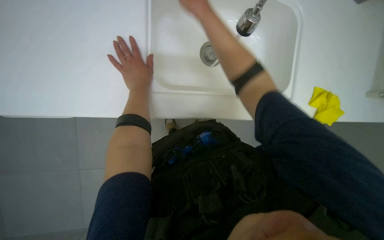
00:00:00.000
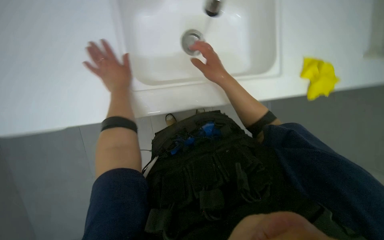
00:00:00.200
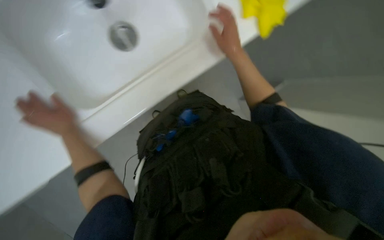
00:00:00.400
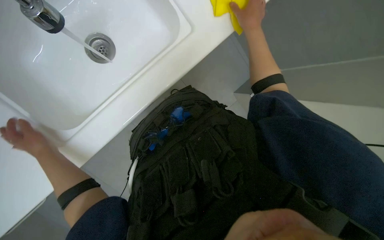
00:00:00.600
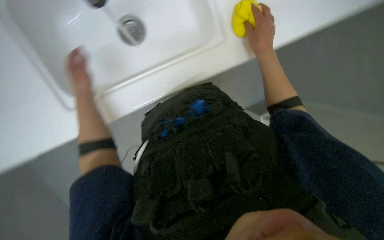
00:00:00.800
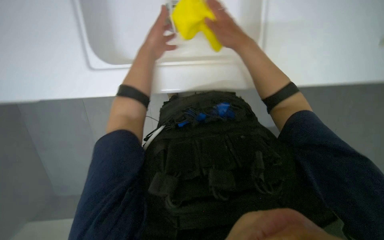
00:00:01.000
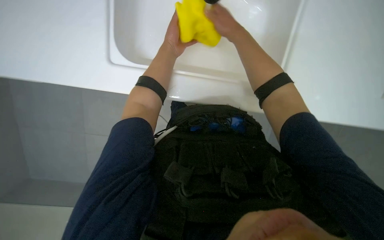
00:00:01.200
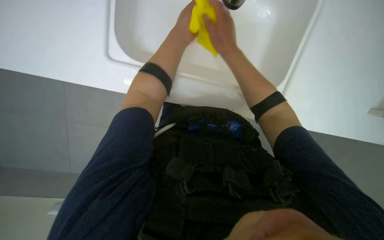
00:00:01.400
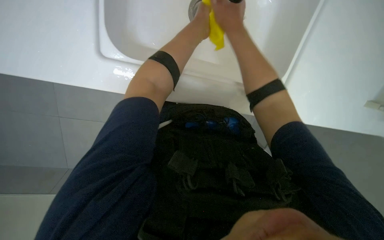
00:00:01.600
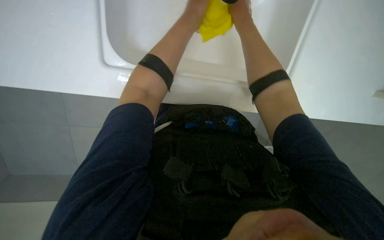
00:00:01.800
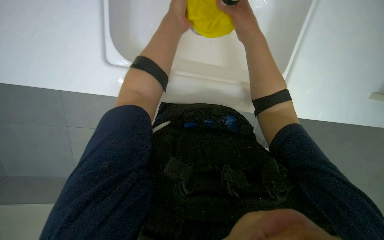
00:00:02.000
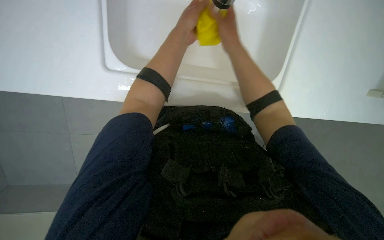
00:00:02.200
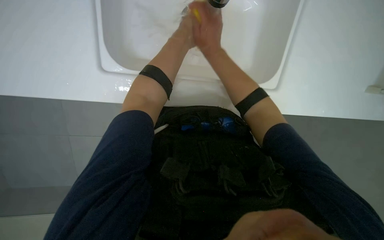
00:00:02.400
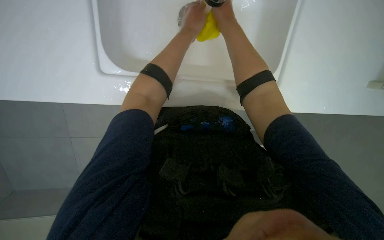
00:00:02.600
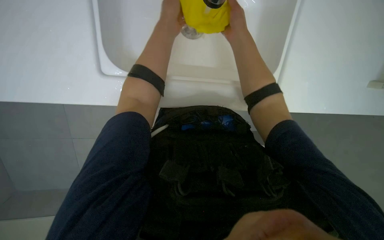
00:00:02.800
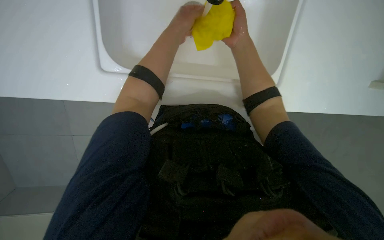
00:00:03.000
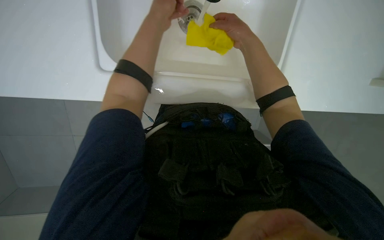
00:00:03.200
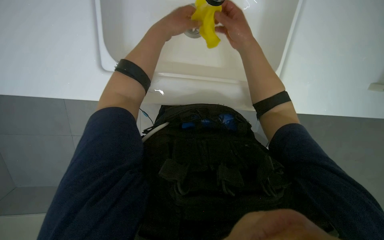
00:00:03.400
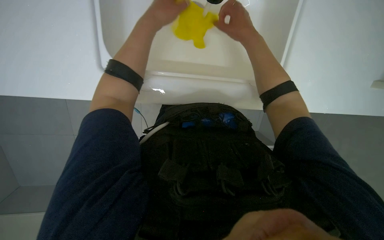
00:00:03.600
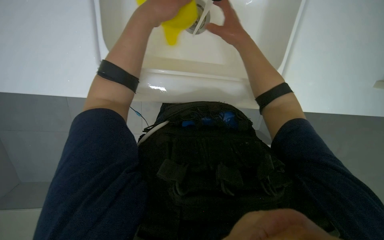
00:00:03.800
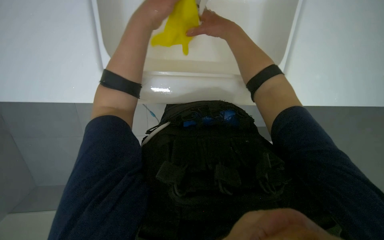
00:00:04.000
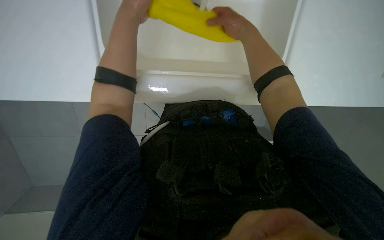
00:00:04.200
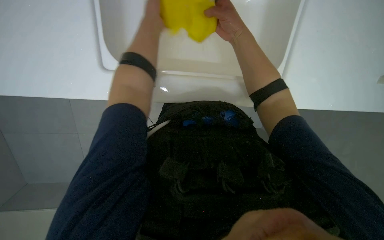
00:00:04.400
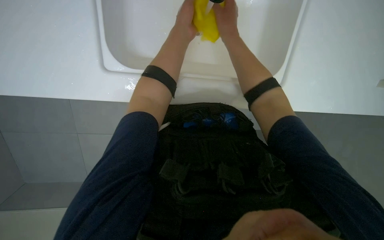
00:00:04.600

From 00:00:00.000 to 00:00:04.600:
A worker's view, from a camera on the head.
Job: cleaning kitchen.
The whole recording: Cleaning kitchen sink and countertop. The worker scrubs the kitchen sink and countertop with a sponge and spray cleaner, then rinses the cloth.
From 00:00:00.000 to 00:00:01.600: The left hand goes roughly 15 cm nearer to the camera, while the right hand swings up and down the picture, roughly 20 cm each way, with 2 reversals.

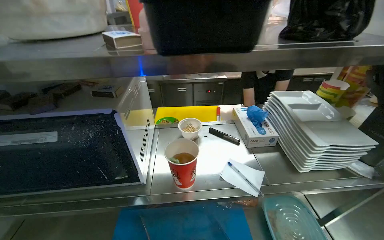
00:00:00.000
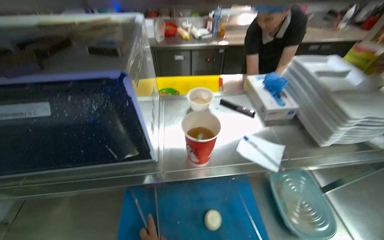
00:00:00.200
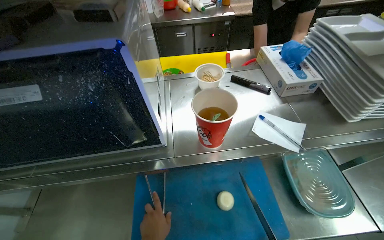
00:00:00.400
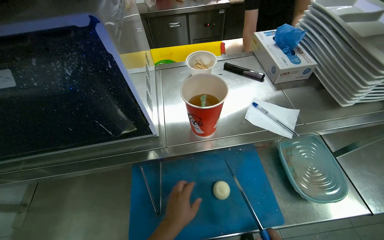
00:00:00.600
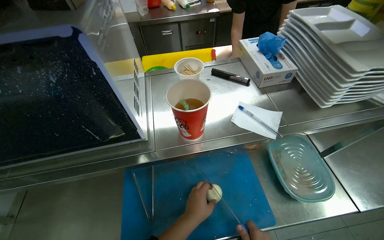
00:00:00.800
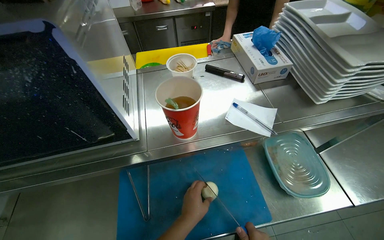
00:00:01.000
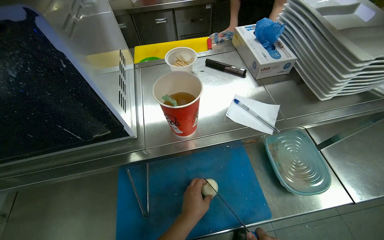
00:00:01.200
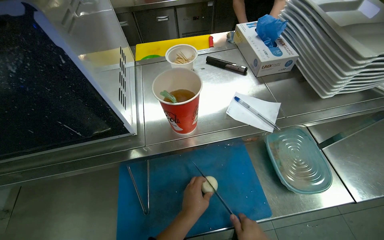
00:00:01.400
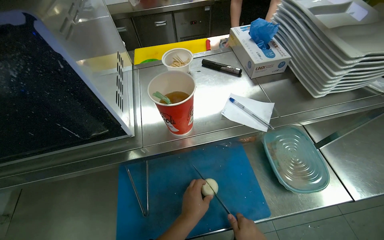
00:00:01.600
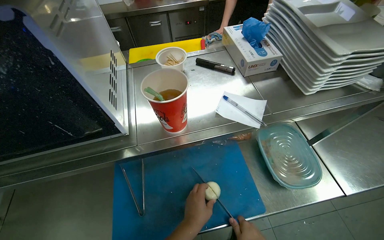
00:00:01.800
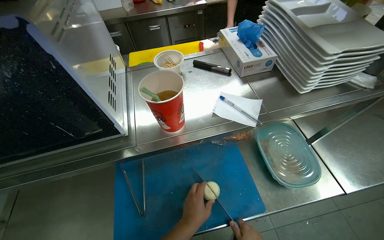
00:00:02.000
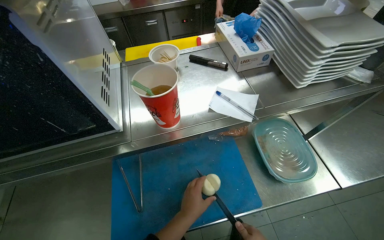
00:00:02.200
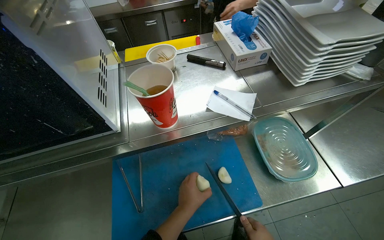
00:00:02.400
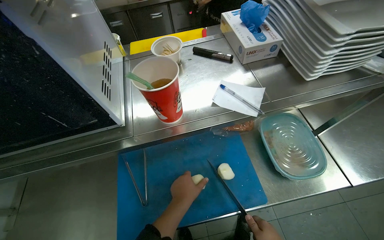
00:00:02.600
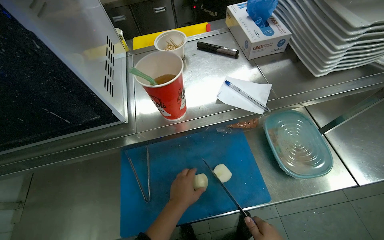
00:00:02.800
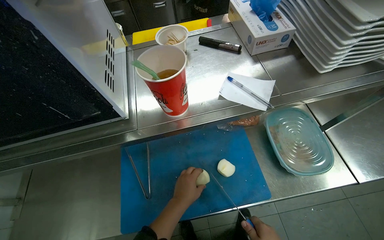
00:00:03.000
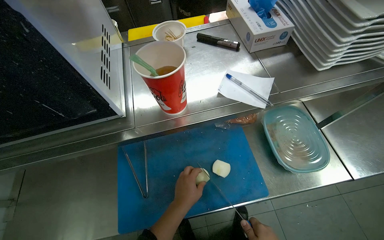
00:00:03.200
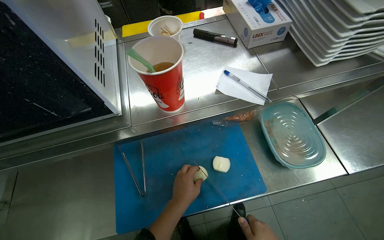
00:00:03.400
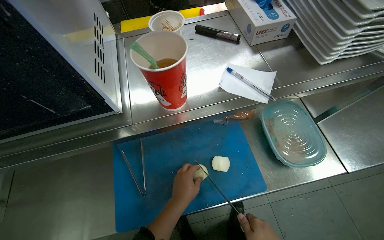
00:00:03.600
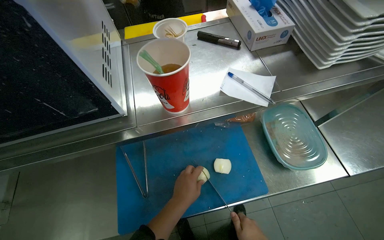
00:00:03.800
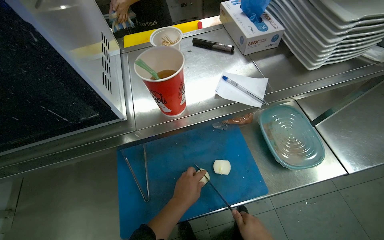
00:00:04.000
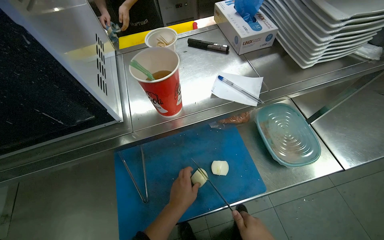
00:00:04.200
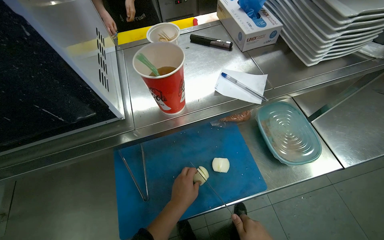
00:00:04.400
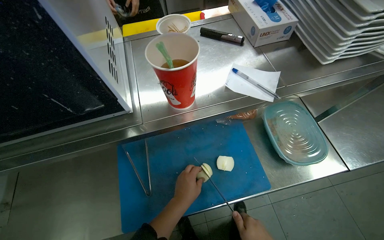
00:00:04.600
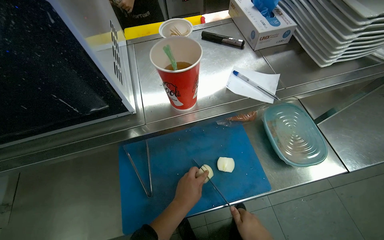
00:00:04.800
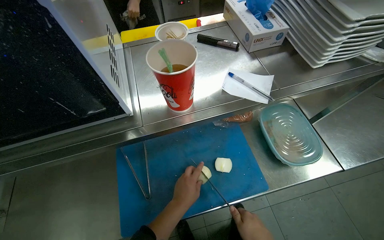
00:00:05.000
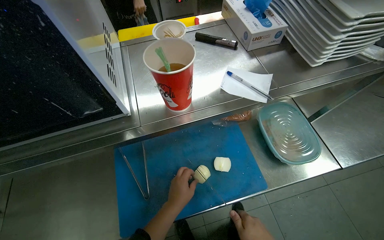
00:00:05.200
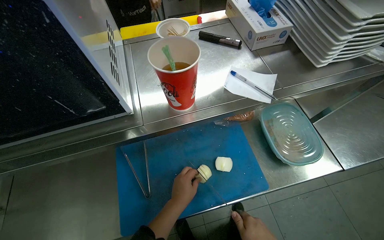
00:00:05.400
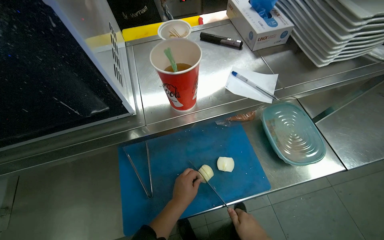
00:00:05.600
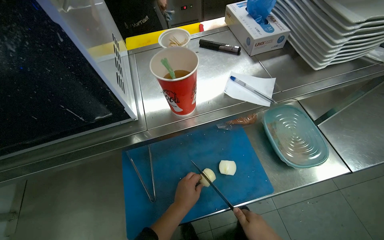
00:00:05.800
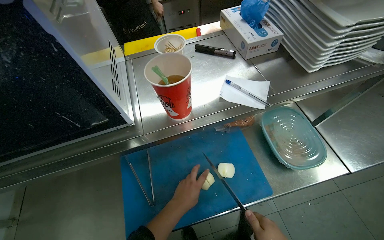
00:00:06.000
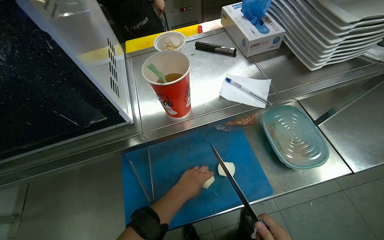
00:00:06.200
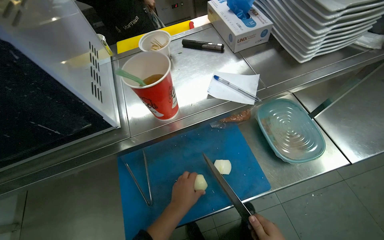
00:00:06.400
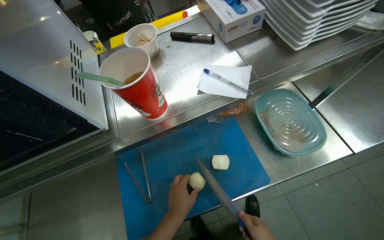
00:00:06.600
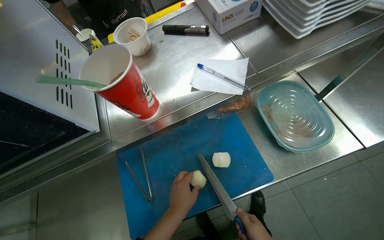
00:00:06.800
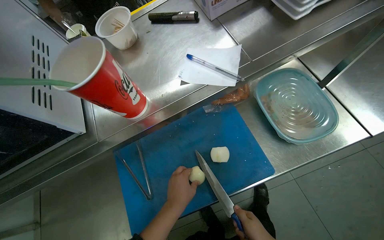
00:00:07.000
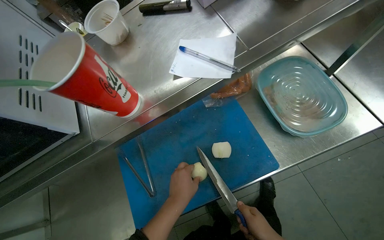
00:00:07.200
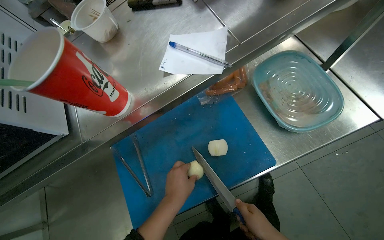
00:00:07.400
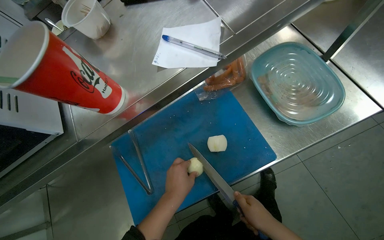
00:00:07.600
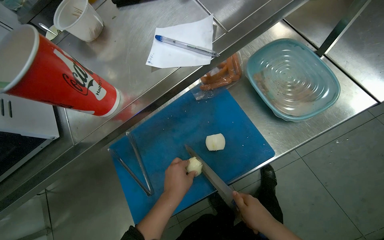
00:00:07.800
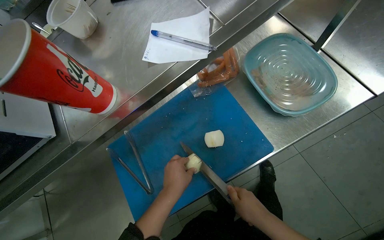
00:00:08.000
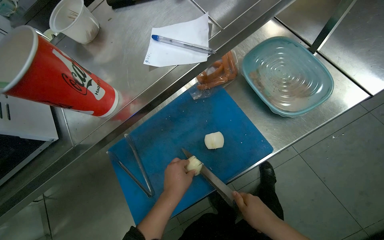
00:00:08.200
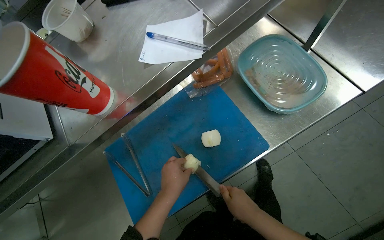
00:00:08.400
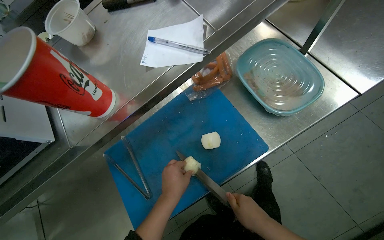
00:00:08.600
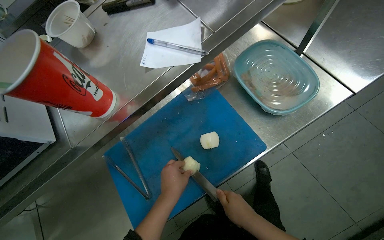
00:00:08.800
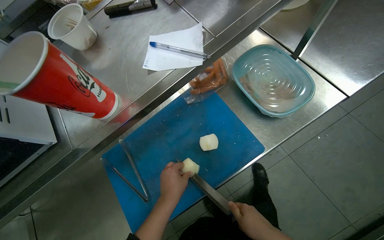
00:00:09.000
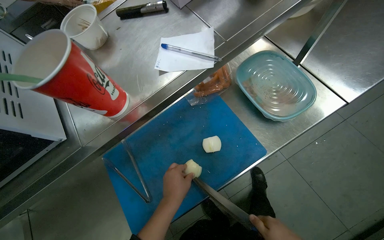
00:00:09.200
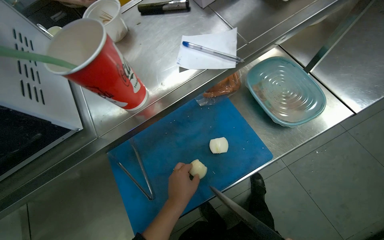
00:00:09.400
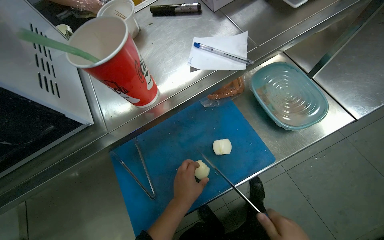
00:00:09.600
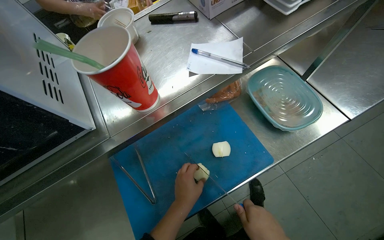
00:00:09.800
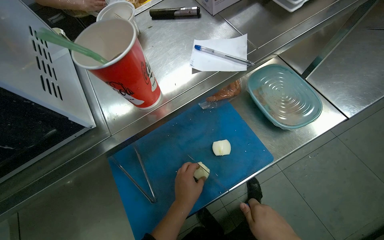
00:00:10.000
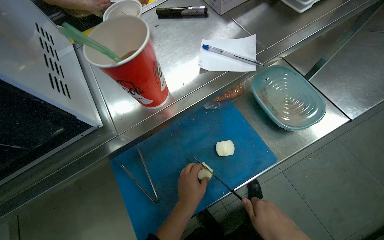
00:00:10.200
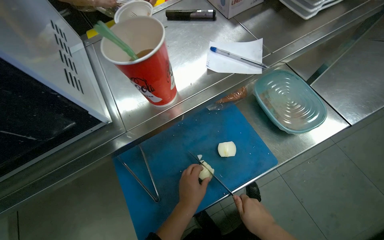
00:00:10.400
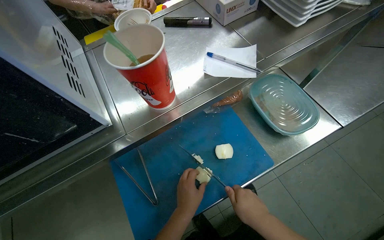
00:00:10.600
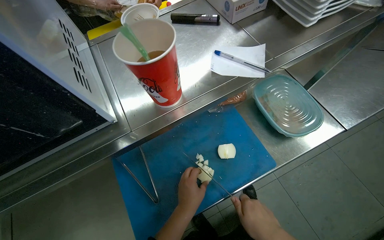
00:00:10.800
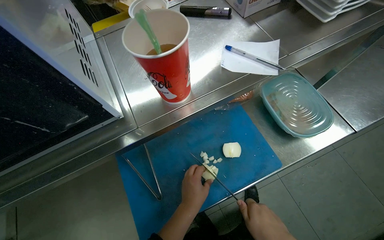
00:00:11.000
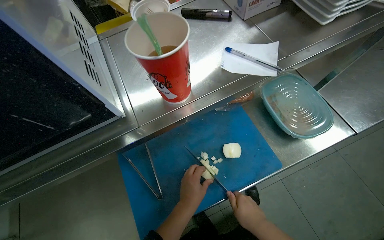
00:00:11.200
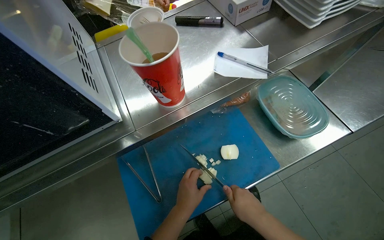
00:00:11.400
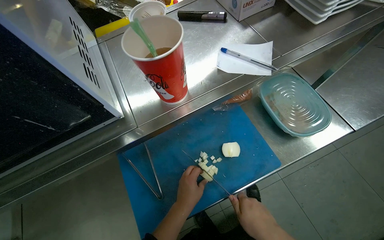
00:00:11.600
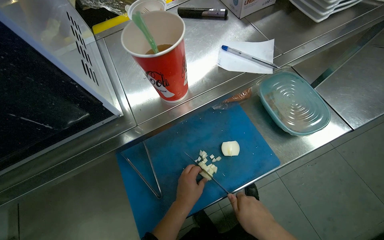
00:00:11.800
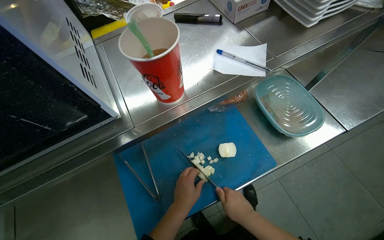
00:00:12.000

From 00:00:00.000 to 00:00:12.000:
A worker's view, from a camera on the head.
Job: preparing food.
The whole recording: Chopping onion on cutting board. The worker chops an onion into small pieces on a blue cutting board.
From 00:00:00.000 to 00:00:01.600: The view tips downward by roughly 20 degrees.
From 00:00:06.000 to 00:00:07.600: The view tilts approximately 15 degrees downward.
From 00:00:07.600 to 00:00:09.000: The hands work in one place, with small movements.
From 00:00:10.400 to 00:00:12.000: The hands make small movements and keep their place.

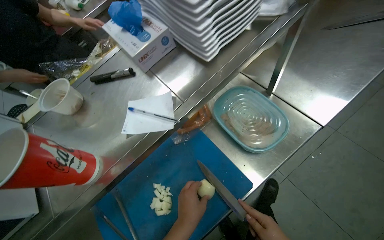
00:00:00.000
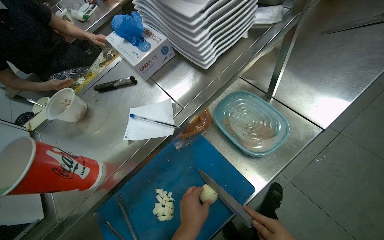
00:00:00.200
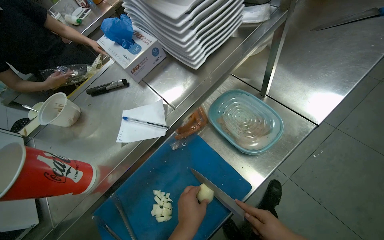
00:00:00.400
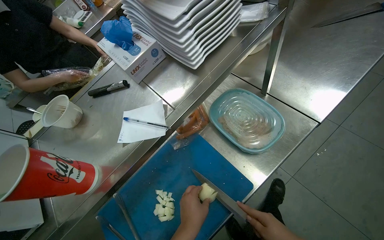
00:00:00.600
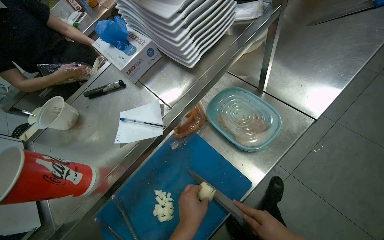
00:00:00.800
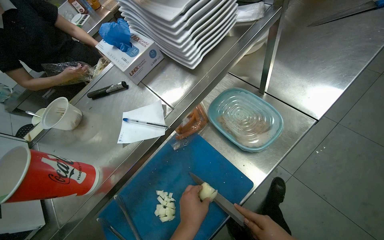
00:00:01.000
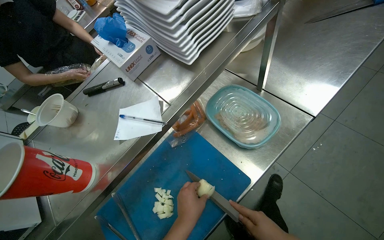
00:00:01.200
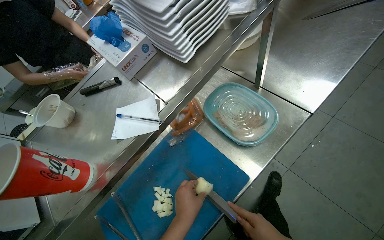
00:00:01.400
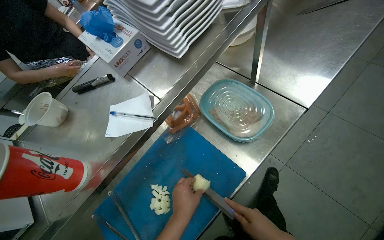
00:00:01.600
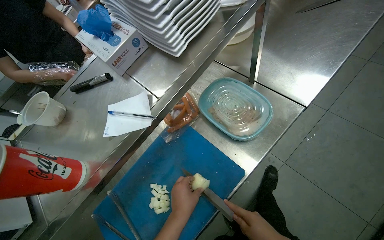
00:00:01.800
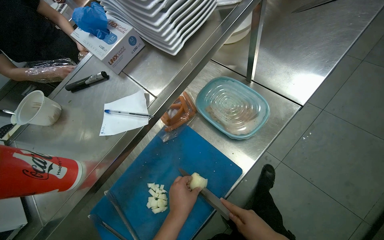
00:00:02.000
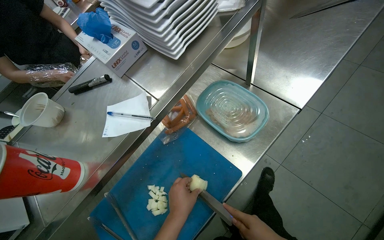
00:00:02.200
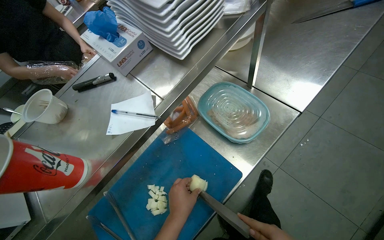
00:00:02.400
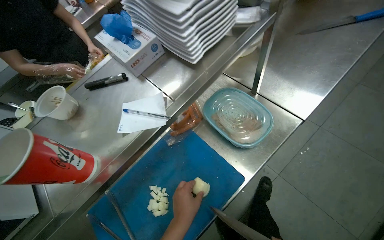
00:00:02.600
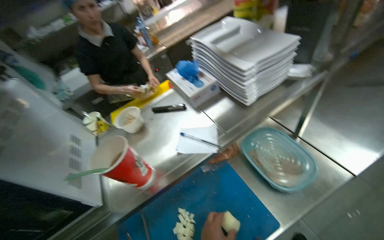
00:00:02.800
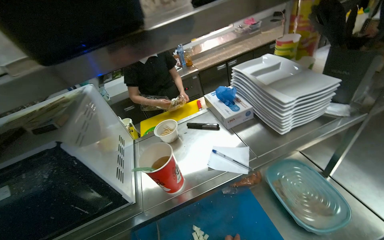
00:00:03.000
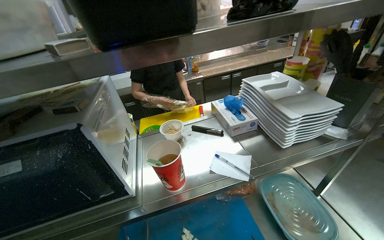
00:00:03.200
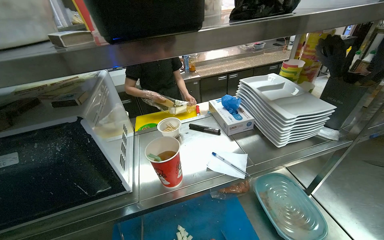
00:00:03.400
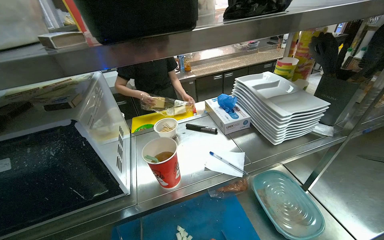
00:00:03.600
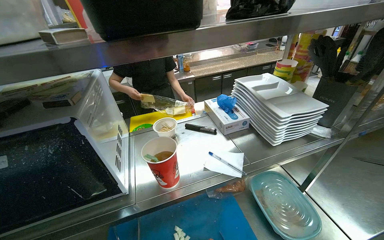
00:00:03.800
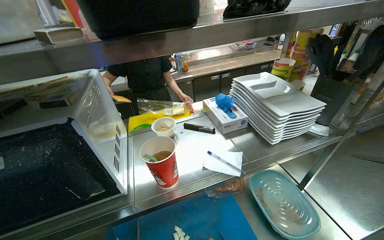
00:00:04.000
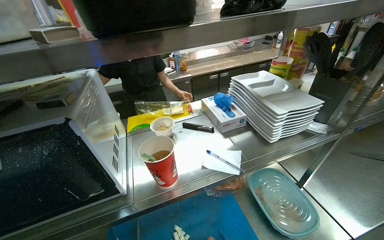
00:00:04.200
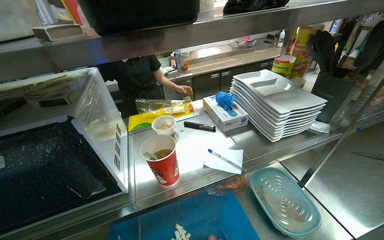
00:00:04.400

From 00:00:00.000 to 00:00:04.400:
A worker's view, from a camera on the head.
Job: preparing food.
The whole recording: Chopping onion on cutting board. The worker chops an onion into small pieces on a blue cutting board.
From 00:00:01.400 to 00:00:03.000: The wearer's head swings approximately 25 degrees to the left. The view tilts some 20 degrees upward.
